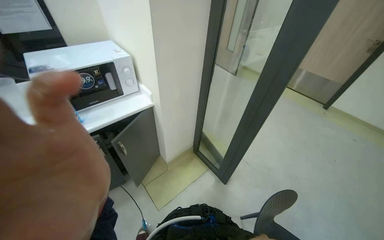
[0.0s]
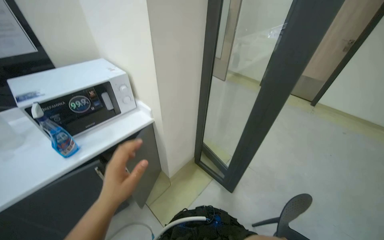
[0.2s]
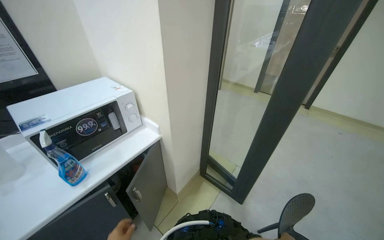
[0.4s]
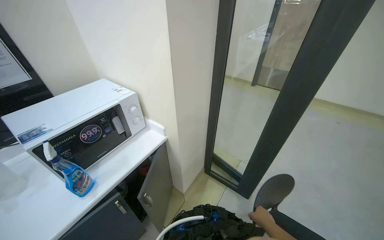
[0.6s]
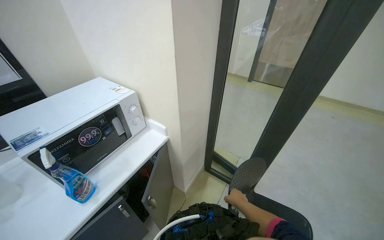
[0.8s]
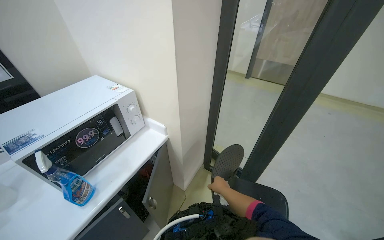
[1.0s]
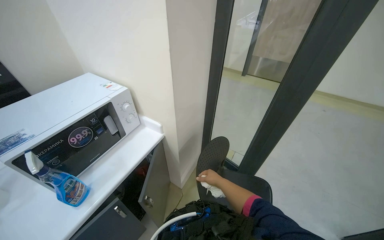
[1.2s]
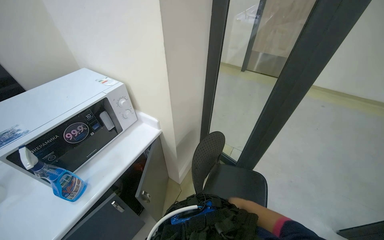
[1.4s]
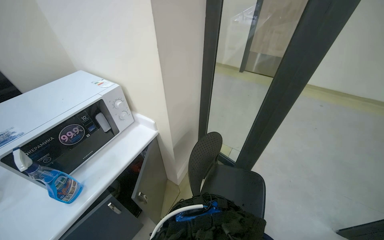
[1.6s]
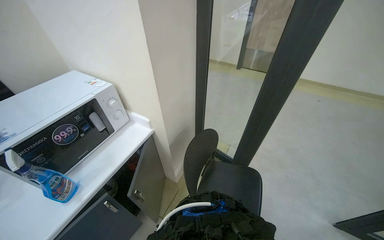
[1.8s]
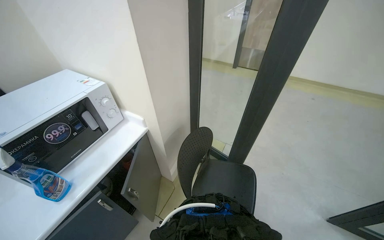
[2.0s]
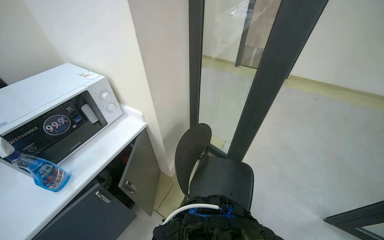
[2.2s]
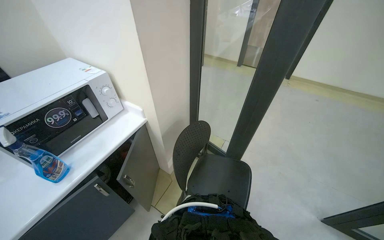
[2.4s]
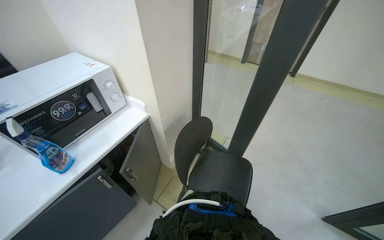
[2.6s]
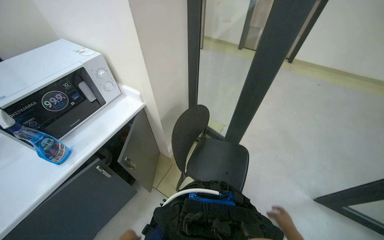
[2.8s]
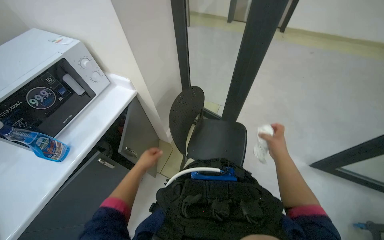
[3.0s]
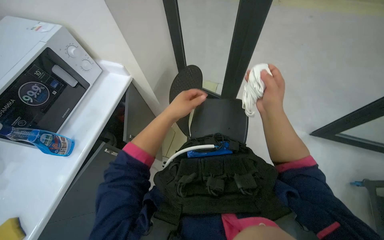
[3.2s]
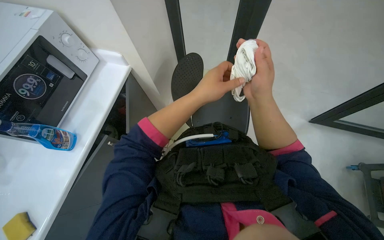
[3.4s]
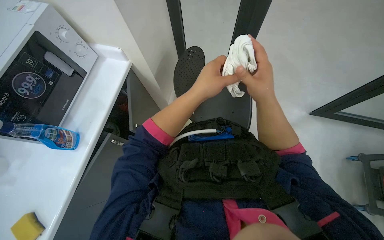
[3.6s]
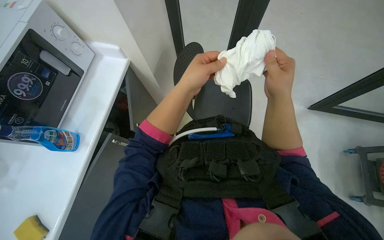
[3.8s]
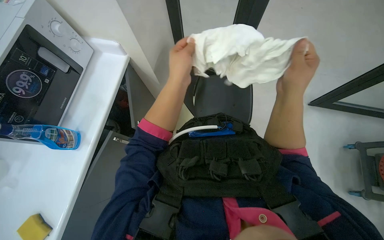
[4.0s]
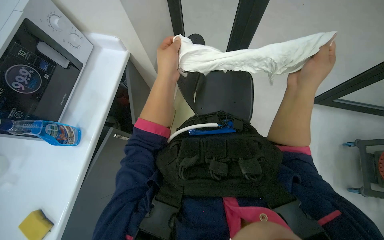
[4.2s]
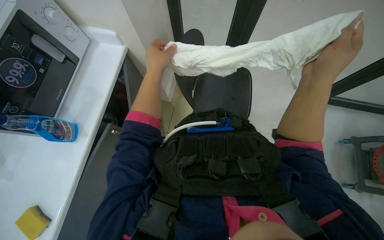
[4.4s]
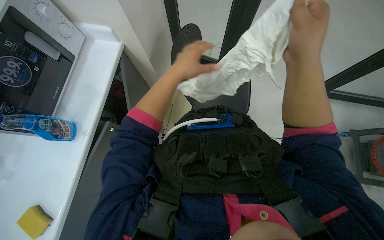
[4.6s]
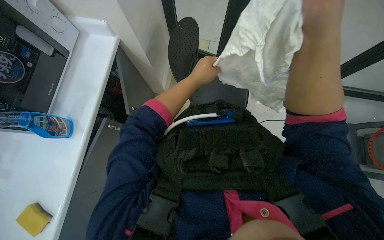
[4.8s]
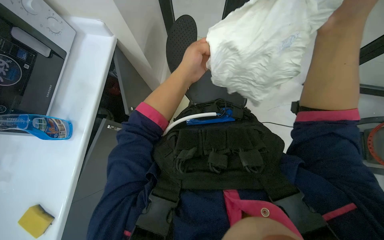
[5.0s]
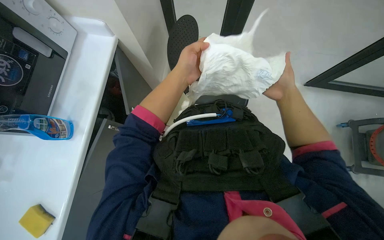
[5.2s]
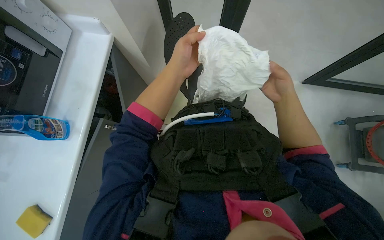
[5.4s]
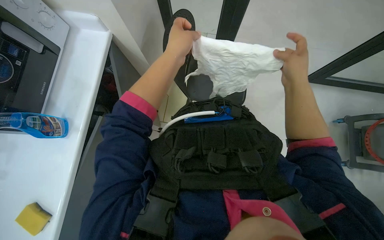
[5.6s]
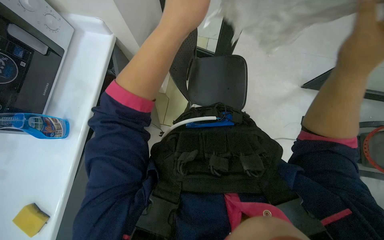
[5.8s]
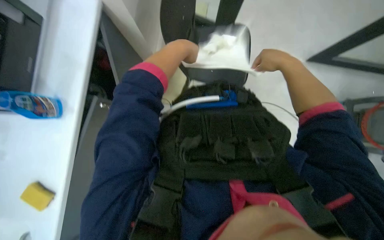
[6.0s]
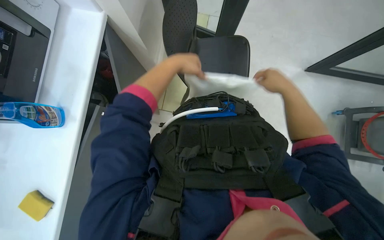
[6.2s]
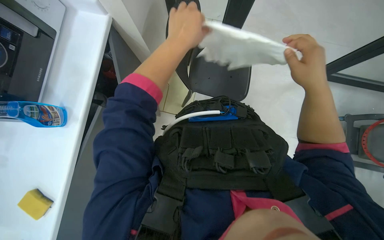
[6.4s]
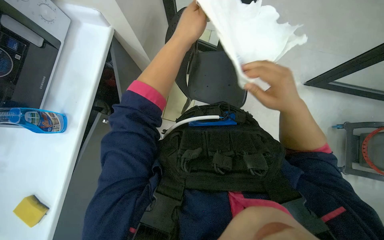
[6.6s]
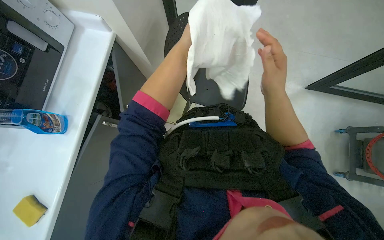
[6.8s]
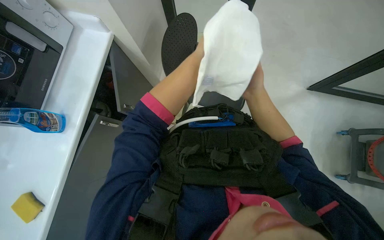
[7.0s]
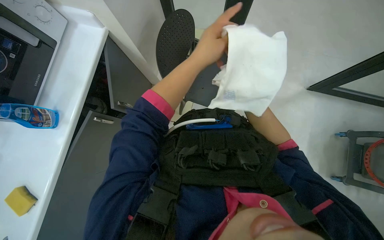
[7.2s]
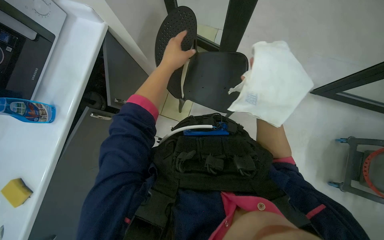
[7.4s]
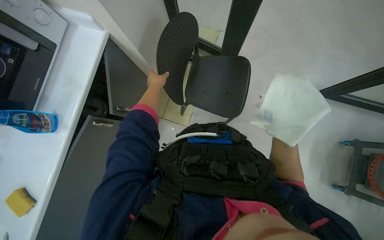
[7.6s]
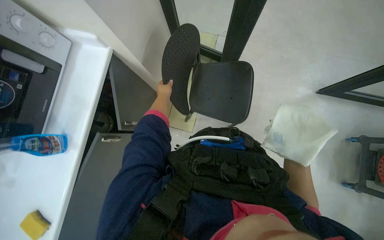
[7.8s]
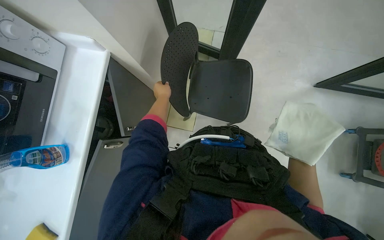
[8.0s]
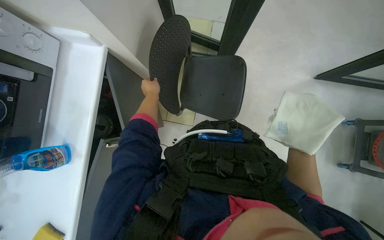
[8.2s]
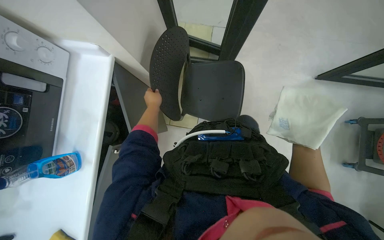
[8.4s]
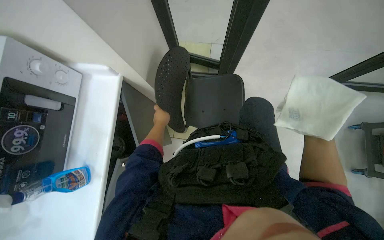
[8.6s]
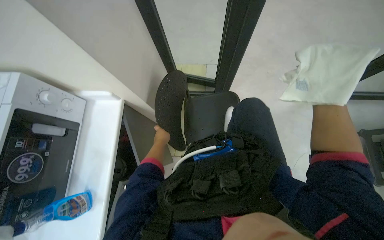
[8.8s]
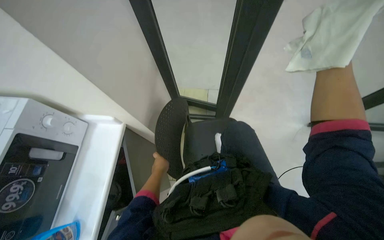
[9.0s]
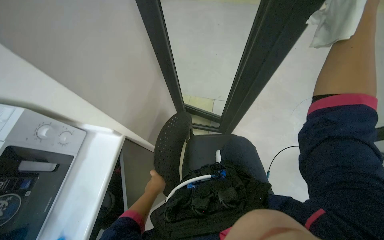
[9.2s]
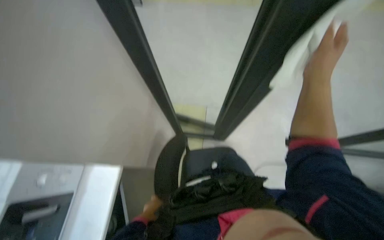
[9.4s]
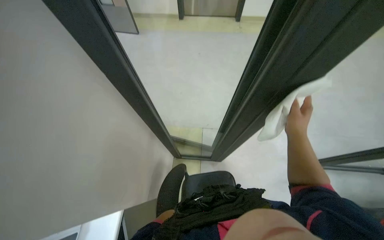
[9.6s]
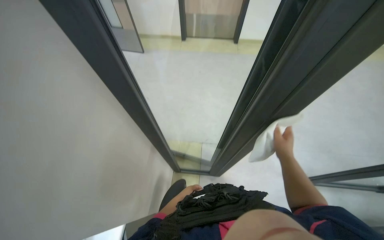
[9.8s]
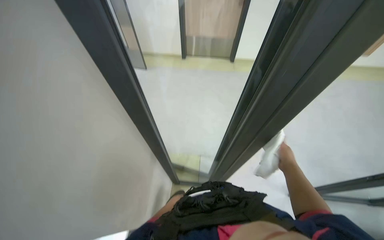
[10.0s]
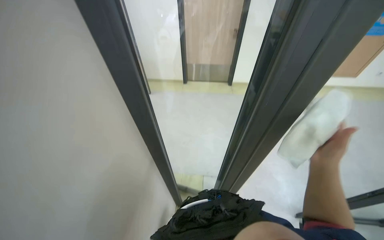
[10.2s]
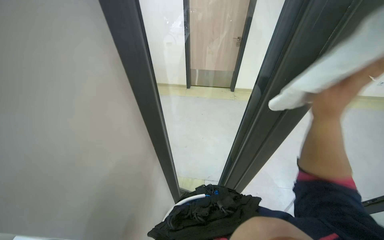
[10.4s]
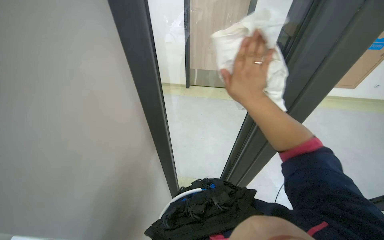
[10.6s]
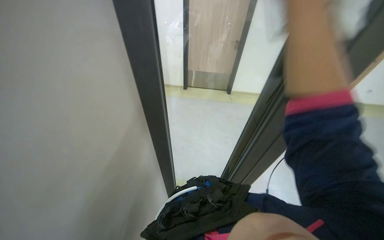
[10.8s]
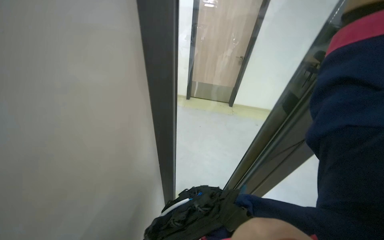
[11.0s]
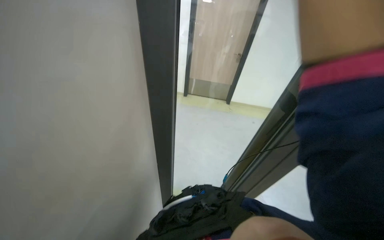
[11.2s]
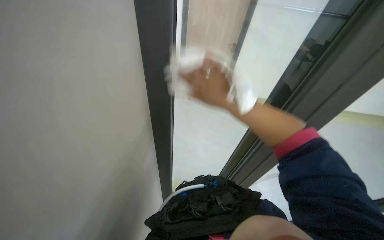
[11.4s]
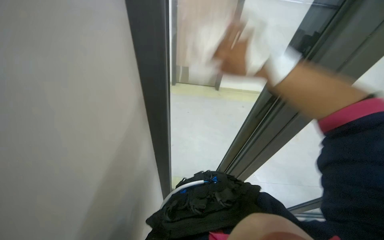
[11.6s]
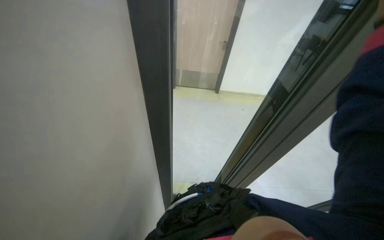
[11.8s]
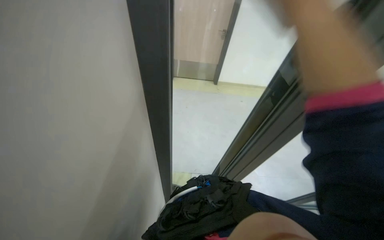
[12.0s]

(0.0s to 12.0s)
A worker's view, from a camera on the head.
Job: cleaning windows.
The whole recording: Cleaning glass partition. The worker wrings a cloth, then uses it and a spray bottle to clean the glass partition and nearby chairs.
0.0s - 1.6s: The wearer's head swings roughly 20 degrees to the right.
1.6s - 3.0s: The view tilts about 15 degrees downward.
3.0s - 4.4s: The view tips downward by some 20 degrees. The right hand moves nearer to the camera and to the left, roughly 30 cm.
4.4s - 6.0s: The left hand moves roughly 10 cm nearer to the camera and comes back.
6.0s - 7.6s: The left hand goes nearer and farther, roughly 20 cm each way, reversing 4 times.
7.6s - 9.0s: The wearer looks about 15 degrees further upward.
9.0s - 10.4s: The camera pitches upward, by approximately 25 degrees.
10.4s - 12.0s: The right hand moves up the picture and to the left, about 25 cm.

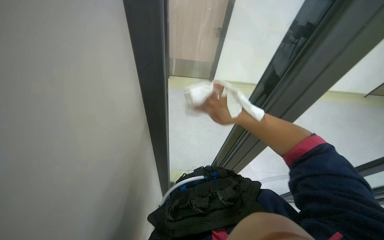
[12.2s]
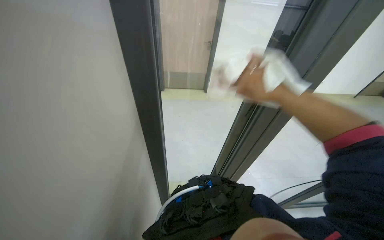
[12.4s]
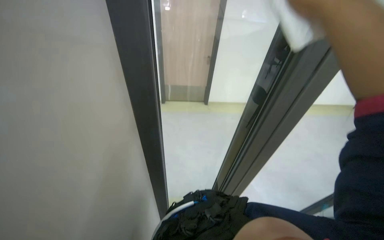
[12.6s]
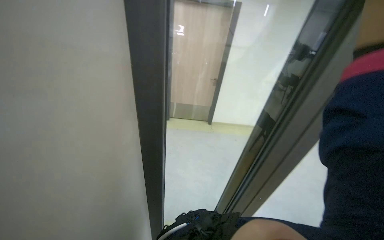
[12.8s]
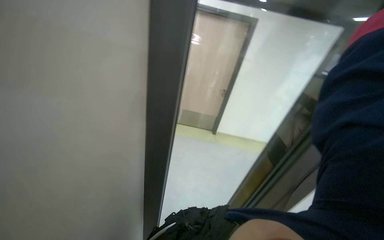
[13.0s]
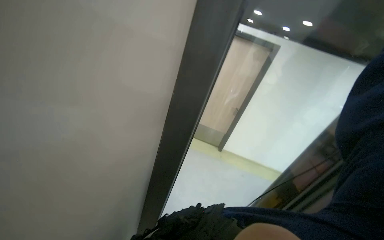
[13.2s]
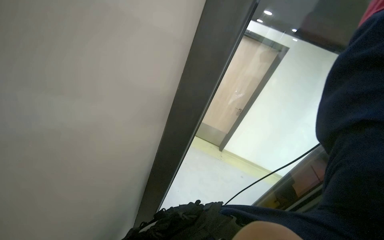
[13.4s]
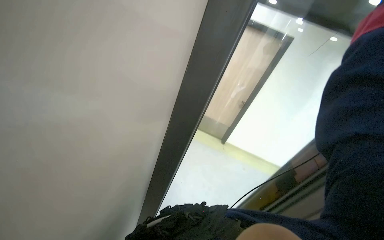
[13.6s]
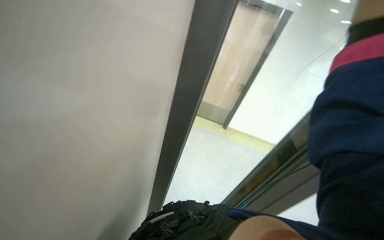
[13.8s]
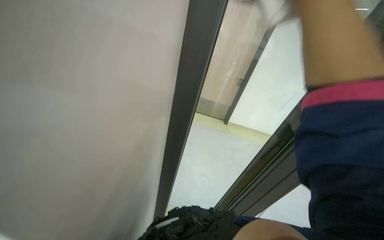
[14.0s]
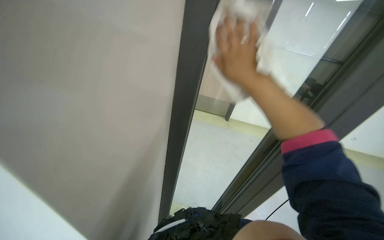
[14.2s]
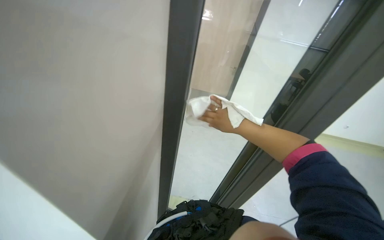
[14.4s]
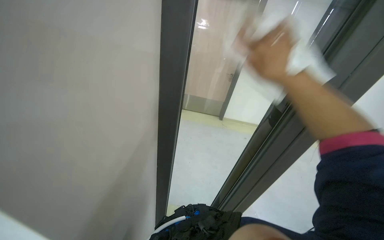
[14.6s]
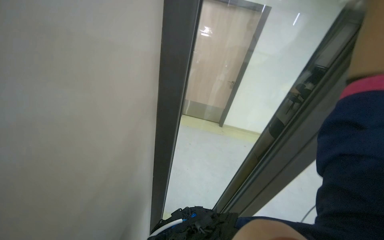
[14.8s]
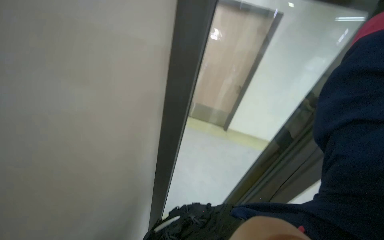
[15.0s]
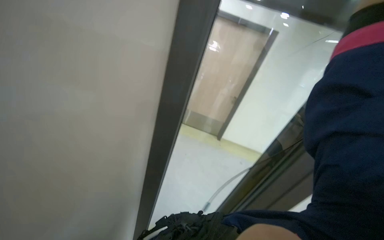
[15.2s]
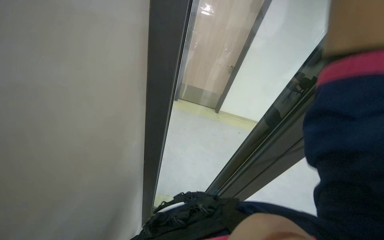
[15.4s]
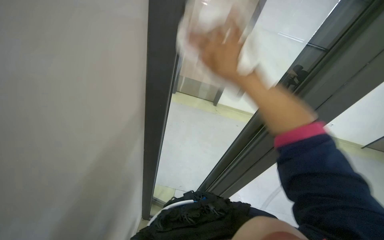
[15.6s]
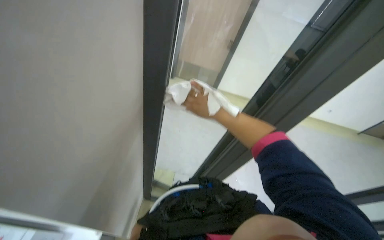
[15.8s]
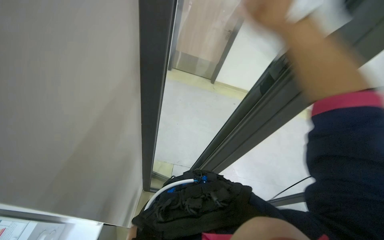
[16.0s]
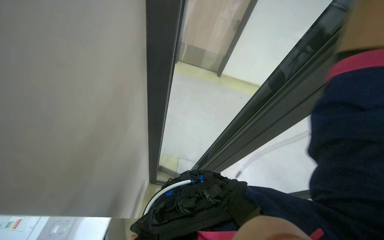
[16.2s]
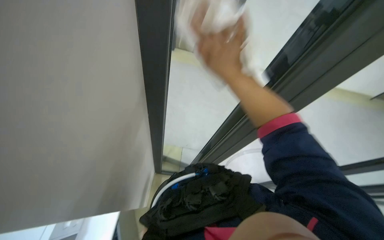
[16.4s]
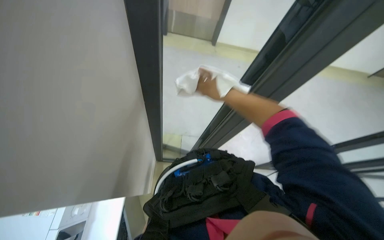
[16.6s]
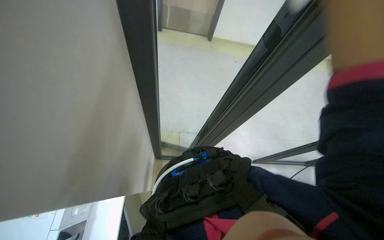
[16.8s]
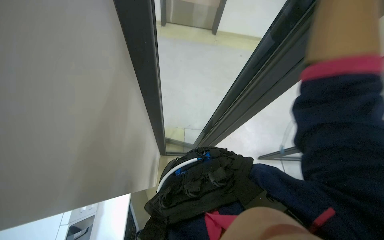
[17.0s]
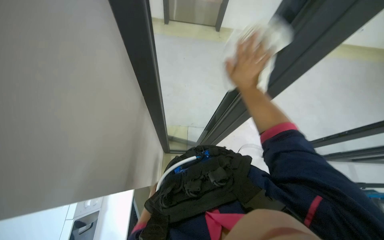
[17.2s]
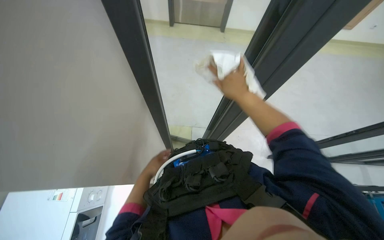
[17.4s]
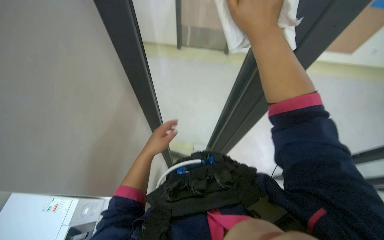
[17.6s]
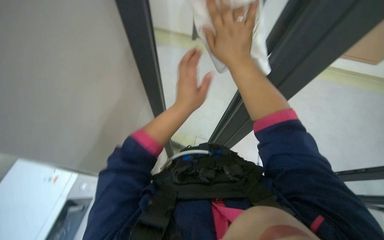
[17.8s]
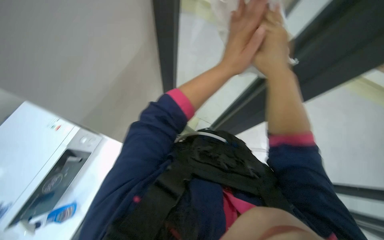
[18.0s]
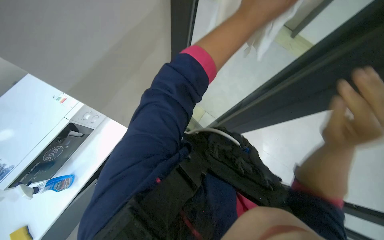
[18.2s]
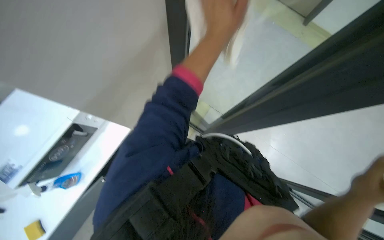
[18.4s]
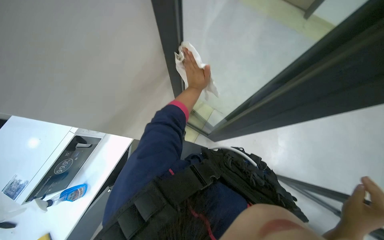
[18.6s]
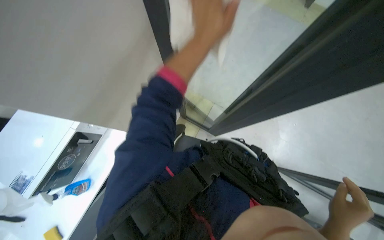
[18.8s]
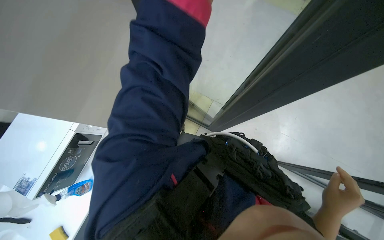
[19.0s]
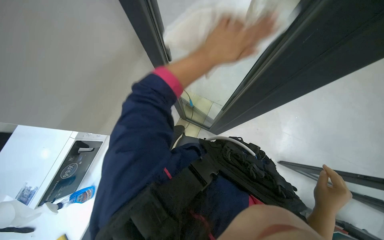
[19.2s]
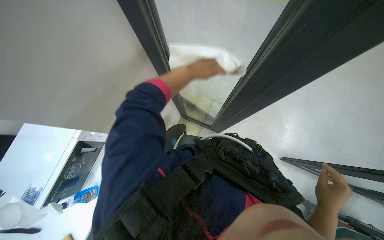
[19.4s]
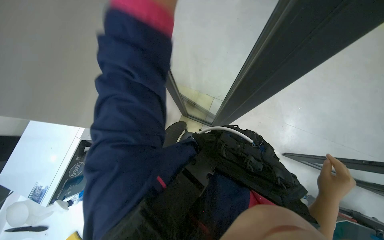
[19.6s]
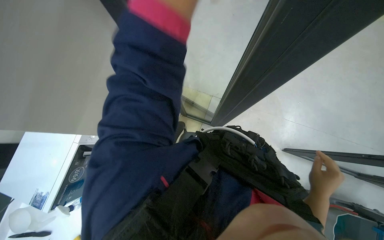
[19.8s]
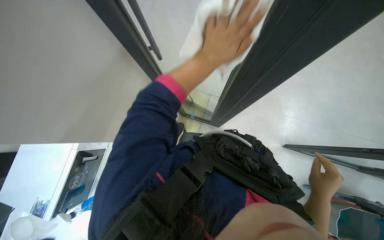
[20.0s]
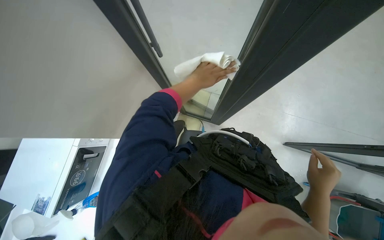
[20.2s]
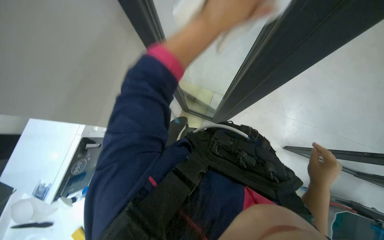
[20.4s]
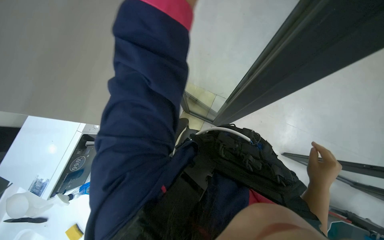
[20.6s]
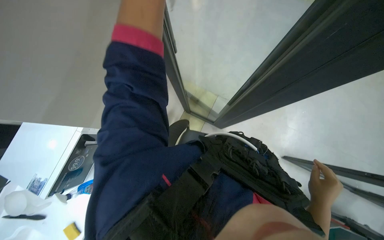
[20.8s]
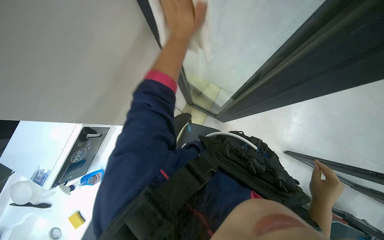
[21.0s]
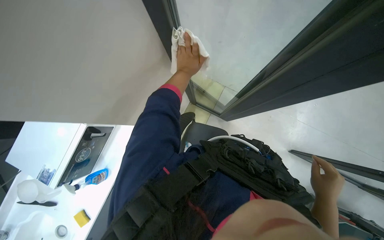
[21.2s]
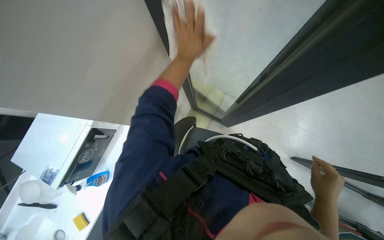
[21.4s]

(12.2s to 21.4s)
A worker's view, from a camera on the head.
Job: cleaning windows.
The whole recording: Cleaning glass partition. The worker wrings a cloth, then uses it and a spray bottle to clean the glass partition and nearby chairs.
15.2s - 16.8s: The view tilts about 20 degrees downward.
16.8s - 18.4s: Everything in view rotates roughly 35 degrees clockwise.
